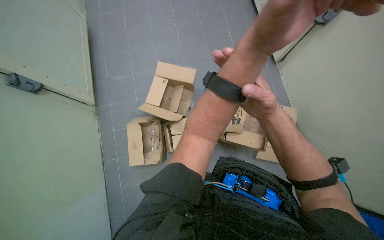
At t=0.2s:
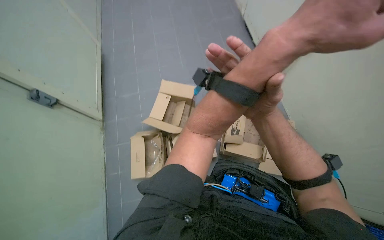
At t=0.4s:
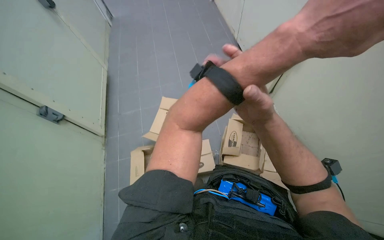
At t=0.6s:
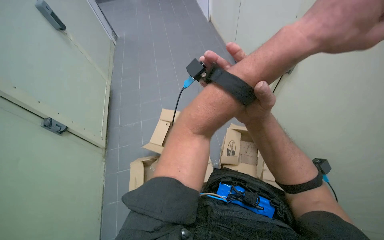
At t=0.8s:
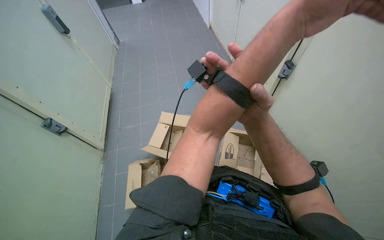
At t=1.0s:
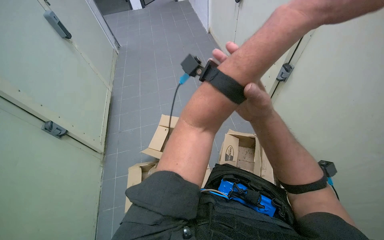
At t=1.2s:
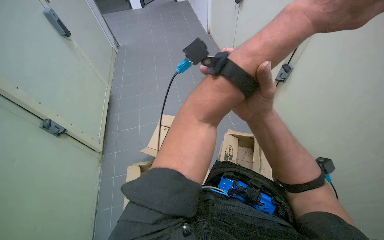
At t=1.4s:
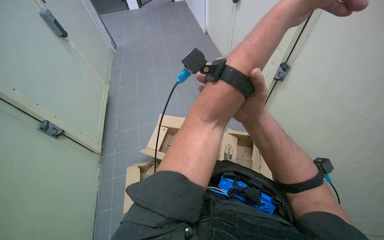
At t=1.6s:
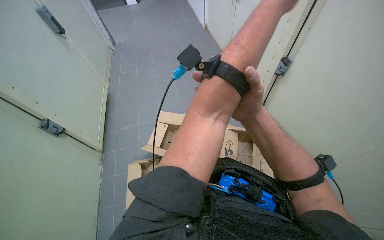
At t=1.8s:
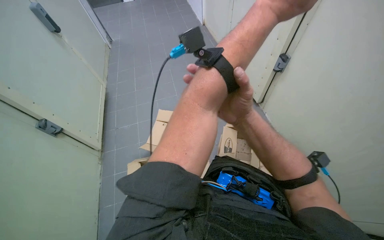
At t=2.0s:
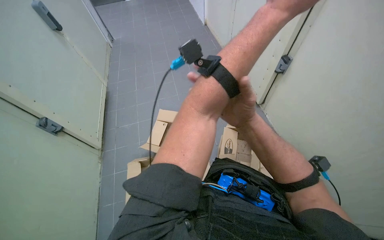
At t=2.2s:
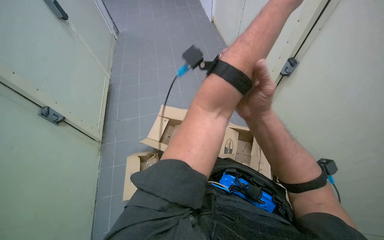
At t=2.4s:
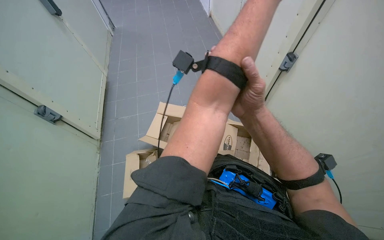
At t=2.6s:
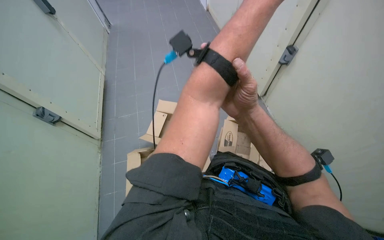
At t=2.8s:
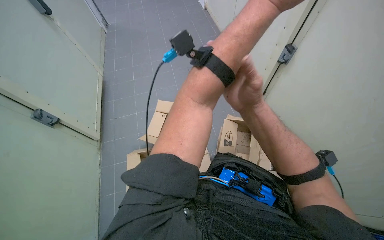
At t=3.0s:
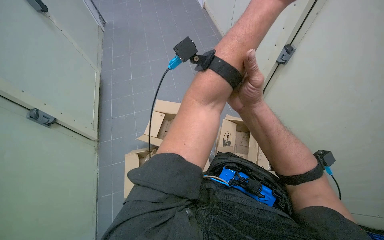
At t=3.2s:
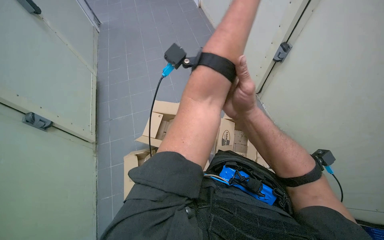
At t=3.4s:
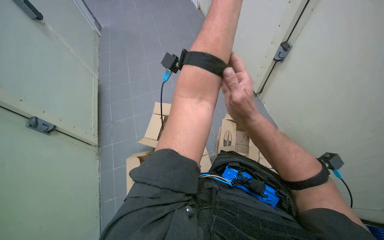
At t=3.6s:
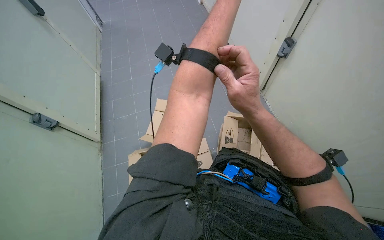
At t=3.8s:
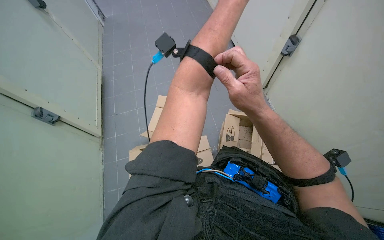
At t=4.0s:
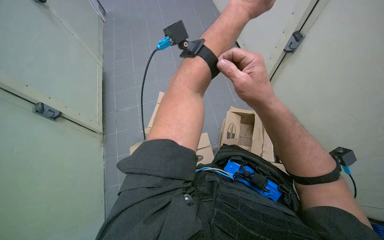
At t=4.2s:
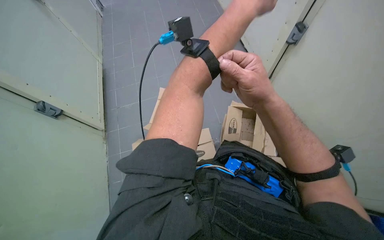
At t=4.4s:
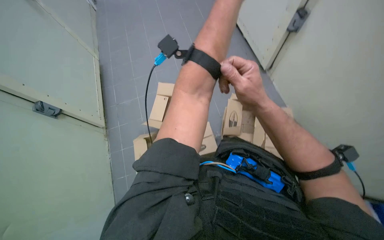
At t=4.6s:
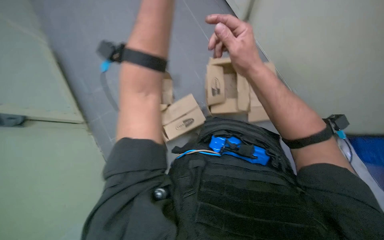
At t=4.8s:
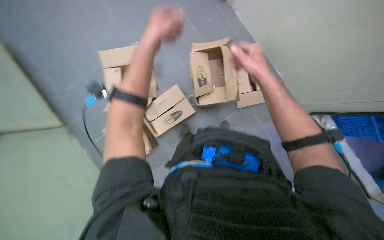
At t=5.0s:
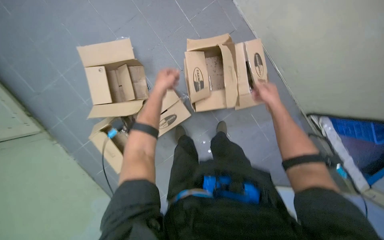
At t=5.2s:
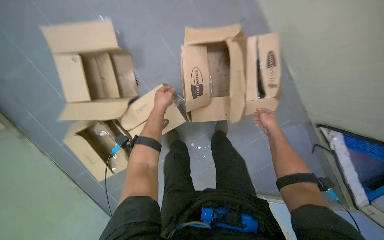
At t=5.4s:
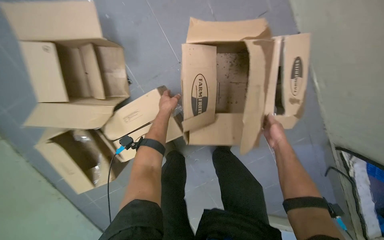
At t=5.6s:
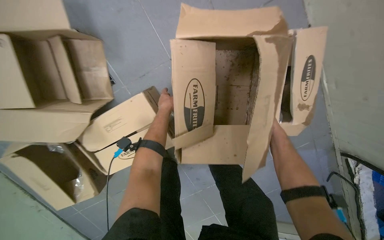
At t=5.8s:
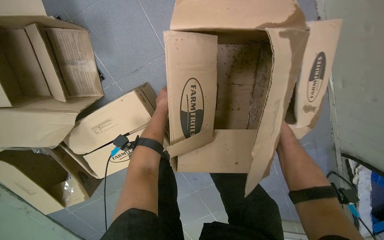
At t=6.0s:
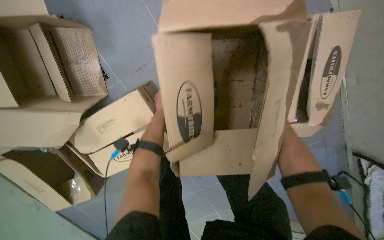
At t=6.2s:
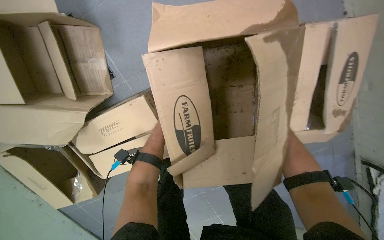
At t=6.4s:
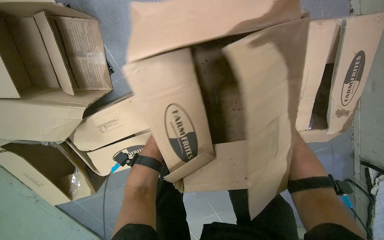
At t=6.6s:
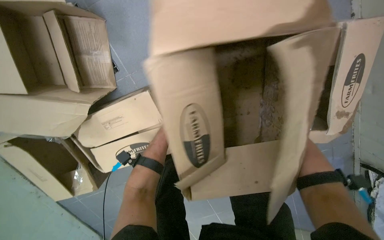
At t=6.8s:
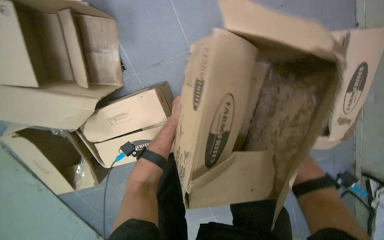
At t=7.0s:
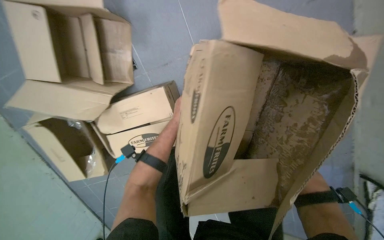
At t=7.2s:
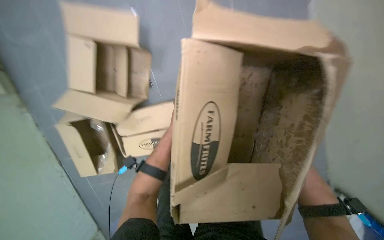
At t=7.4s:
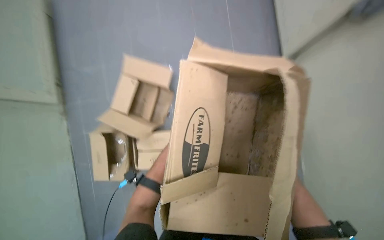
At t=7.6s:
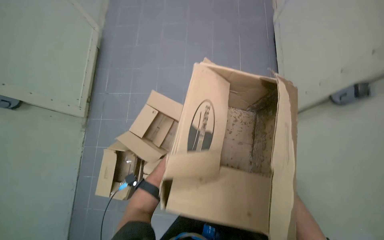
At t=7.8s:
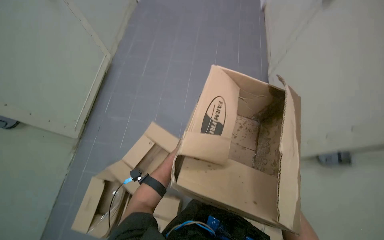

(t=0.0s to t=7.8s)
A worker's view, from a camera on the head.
Job: managing trash.
The whole recording: Processing cardboard boxes. The worker picks up, opens, and flattens cardboard boxes.
t=0.0s - t=1.6s: The wearer looks some 20 degrees further upward.
t=3.2s - t=4.6s: The camera pitches downward, by approximately 20 degrees.
t=4.6s - t=6.2s: The wearer moves approximately 80 cm. The view tilts some 20 degrees downward.
t=6.2s - t=7.8s: The head travels roughly 40 cm. The wearer looks roughly 35 degrees further upward.

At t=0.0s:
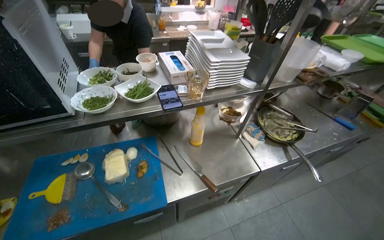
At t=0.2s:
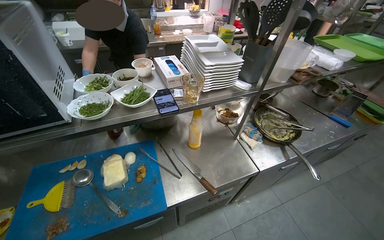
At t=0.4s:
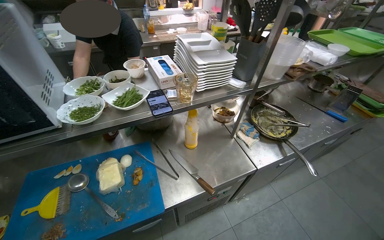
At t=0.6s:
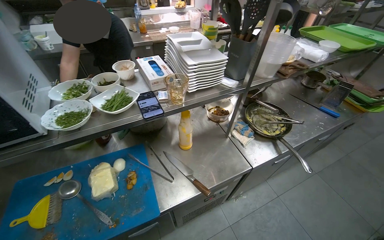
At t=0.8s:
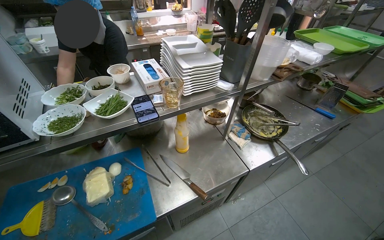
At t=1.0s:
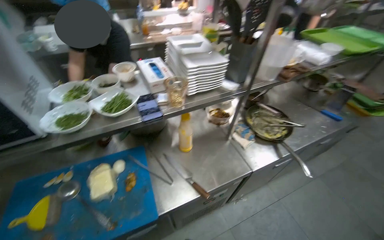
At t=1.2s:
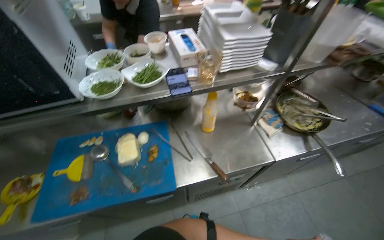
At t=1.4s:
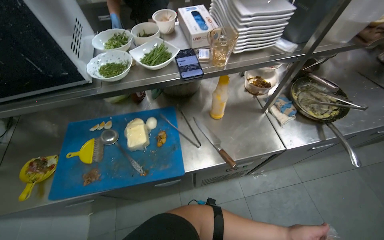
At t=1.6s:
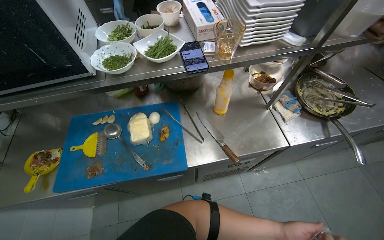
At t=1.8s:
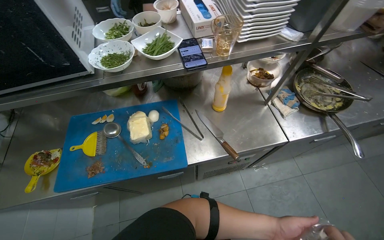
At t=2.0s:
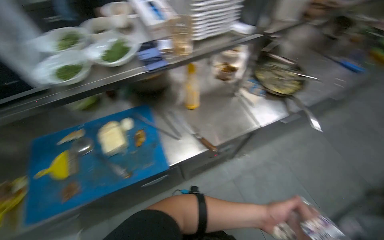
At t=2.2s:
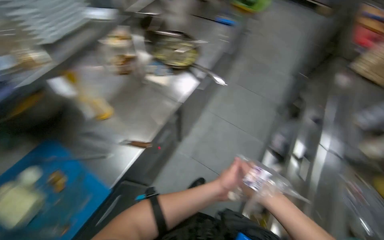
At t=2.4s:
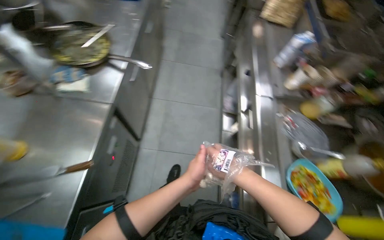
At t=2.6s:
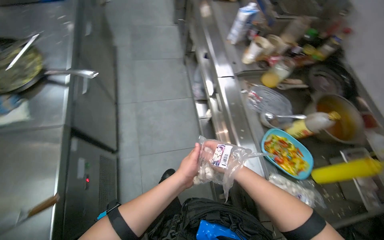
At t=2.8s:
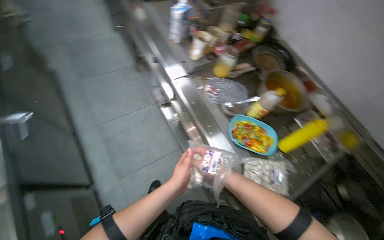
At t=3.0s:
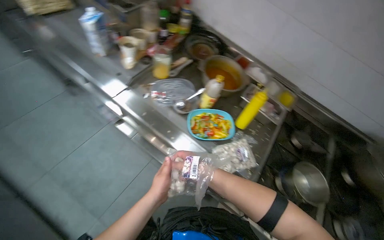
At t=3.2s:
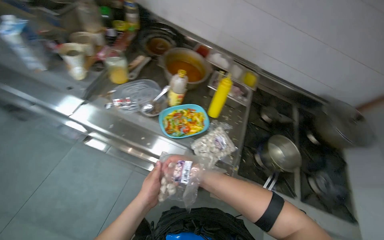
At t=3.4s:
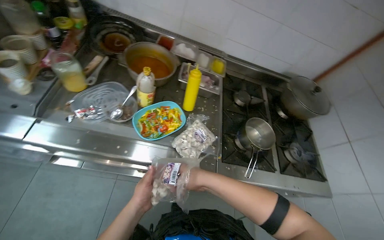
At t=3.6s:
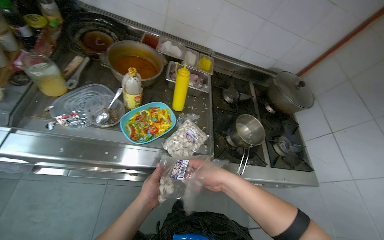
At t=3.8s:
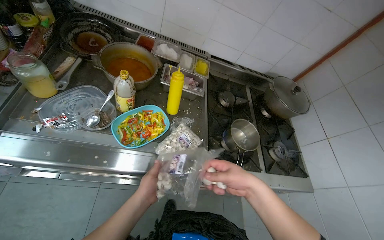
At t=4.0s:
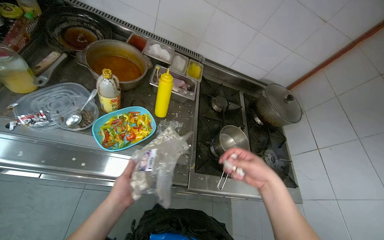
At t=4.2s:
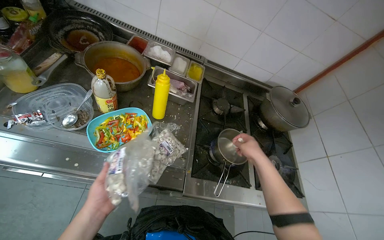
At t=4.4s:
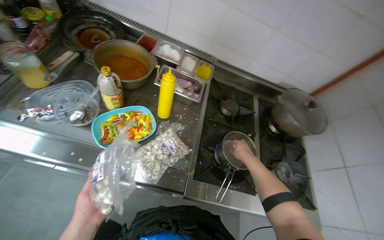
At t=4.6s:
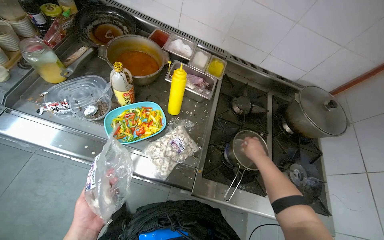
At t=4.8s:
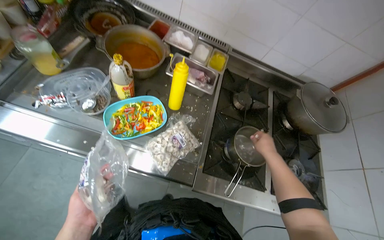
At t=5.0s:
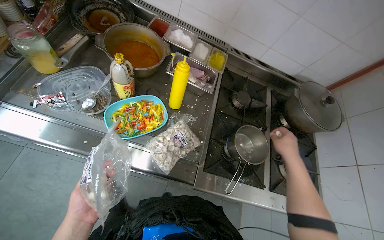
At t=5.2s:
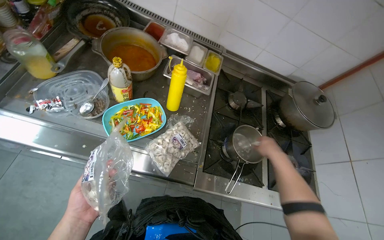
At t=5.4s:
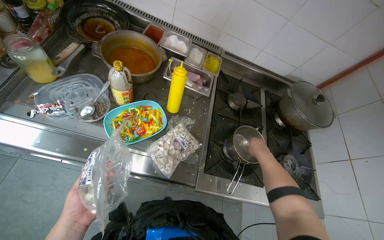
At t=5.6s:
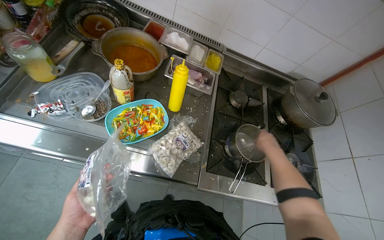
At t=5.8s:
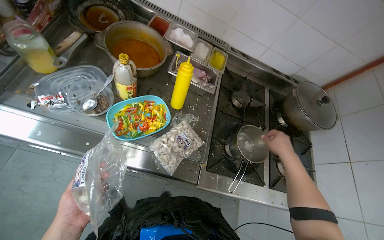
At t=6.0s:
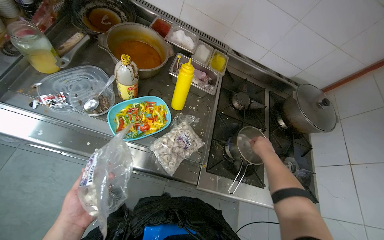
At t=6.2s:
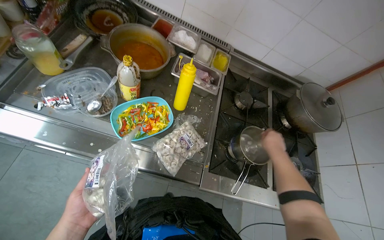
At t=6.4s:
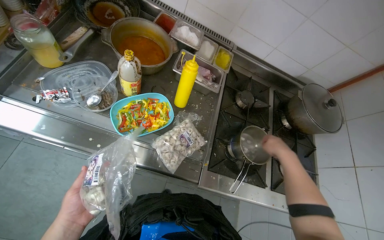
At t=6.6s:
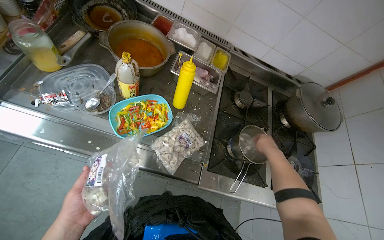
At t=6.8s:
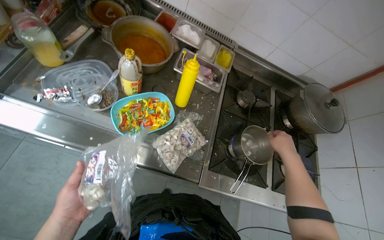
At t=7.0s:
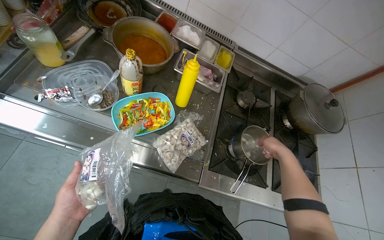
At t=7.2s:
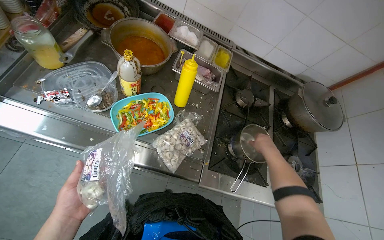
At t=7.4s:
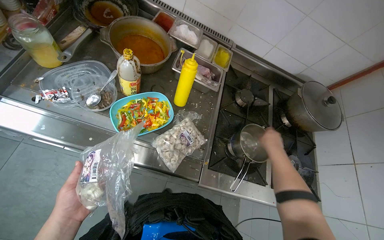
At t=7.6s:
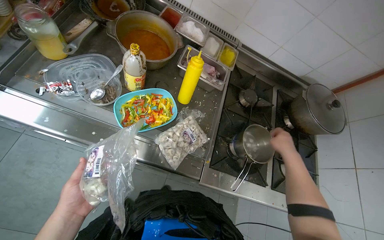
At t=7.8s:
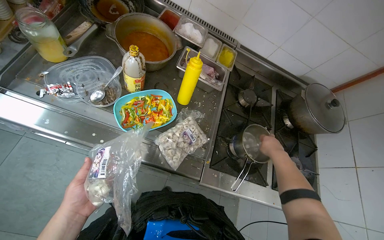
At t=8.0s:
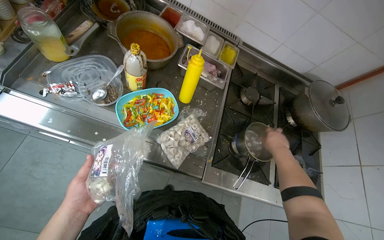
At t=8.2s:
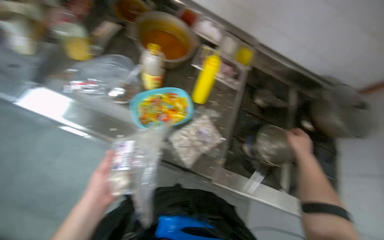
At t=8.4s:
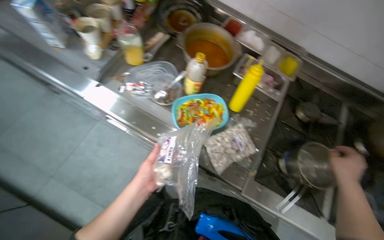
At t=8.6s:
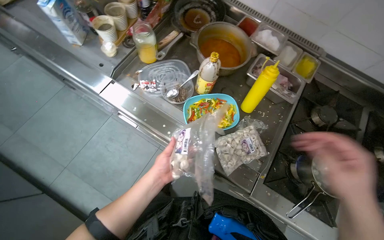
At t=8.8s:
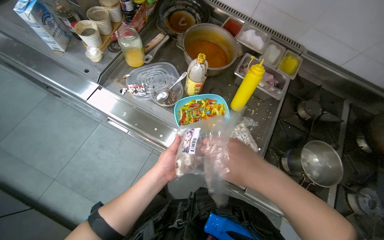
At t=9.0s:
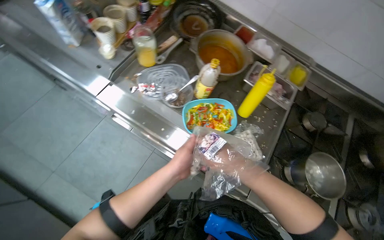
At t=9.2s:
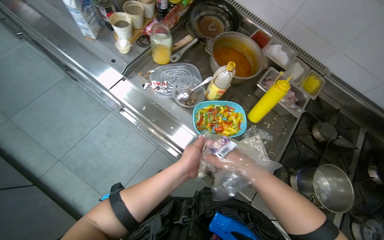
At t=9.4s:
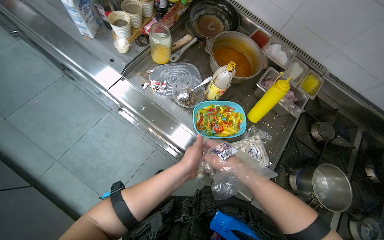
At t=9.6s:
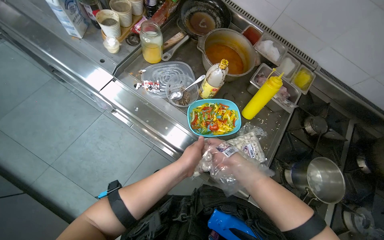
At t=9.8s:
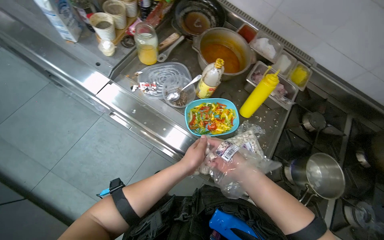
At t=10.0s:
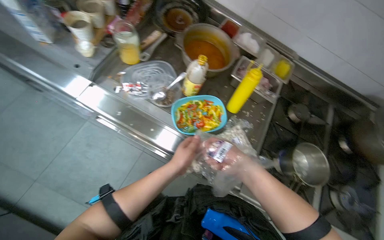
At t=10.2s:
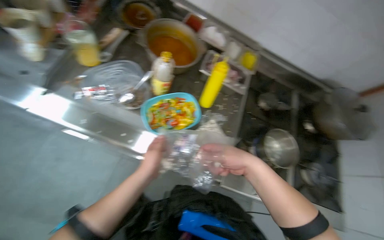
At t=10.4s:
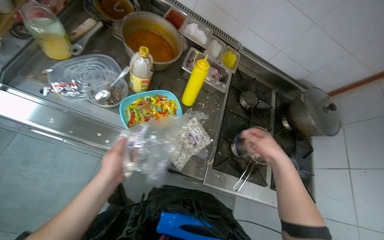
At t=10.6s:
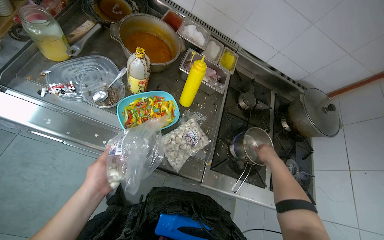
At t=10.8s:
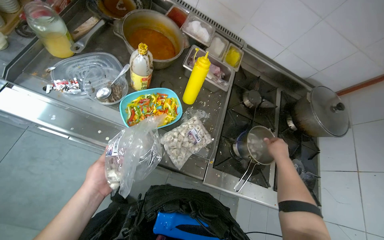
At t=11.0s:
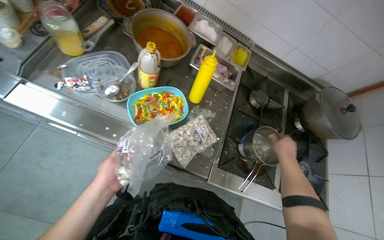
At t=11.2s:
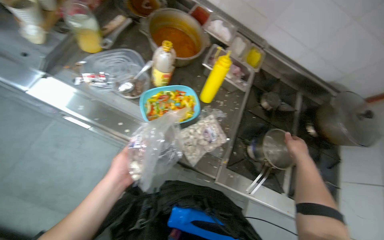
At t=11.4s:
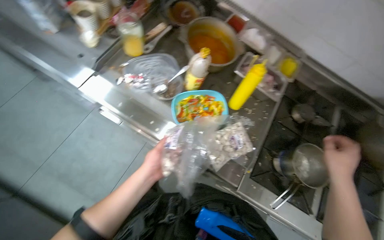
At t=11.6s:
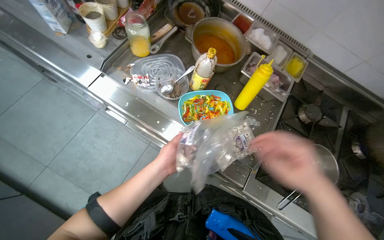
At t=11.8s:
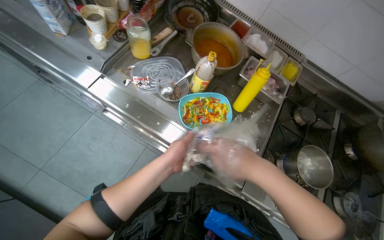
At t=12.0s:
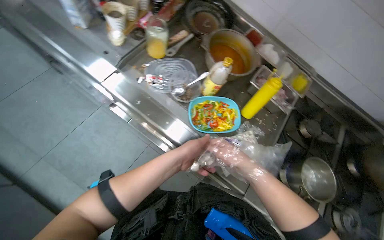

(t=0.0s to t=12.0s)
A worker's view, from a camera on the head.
Job: cooking food.
The whole recording: Adding dumplings to pot. The worker opens a bag of dumplings and places them into a pot on the stove.
t=0.0s - t=1.6s: The view tips downward by roughly 15 degrees.
t=1.6s - t=3.0s: The camera travels some 50 cm. The wearer's head swings roughly 130 degrees to the right. The view tilts roughly 20 degrees downward.
t=3.0s - t=4.4s: The head rotates some 25 degrees to the right.
t=4.4s - t=6.0s: The hands make small movements and keep their place.
t=6.0s - t=7.6s: The hands are busy where they are.
t=7.6s - t=9.0s: The head turns to the left by about 20 degrees. The left hand goes about 10 cm to the right and up the picture, while the right hand shifts some 35 cm to the left.
t=9.0s - t=10.4s: The head rotates some 20 degrees to the right. The right hand is displaced to the right by roughly 25 cm.
t=10.4s - t=12.0s: The wearer looks about 20 degrees further to the left. The right hand swings nearer and farther, some 25 cm each way, with 2 reversals.
